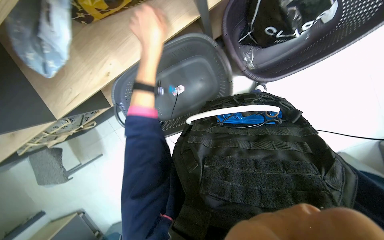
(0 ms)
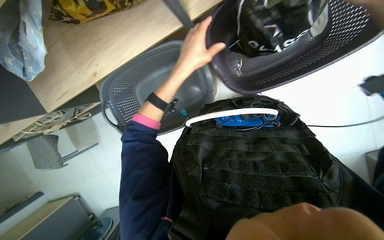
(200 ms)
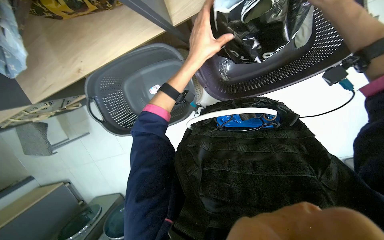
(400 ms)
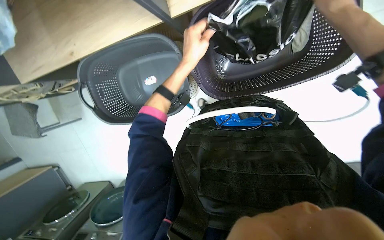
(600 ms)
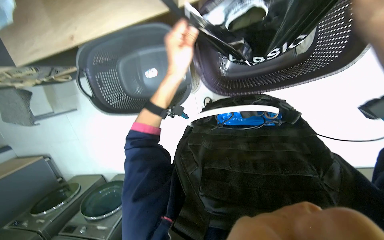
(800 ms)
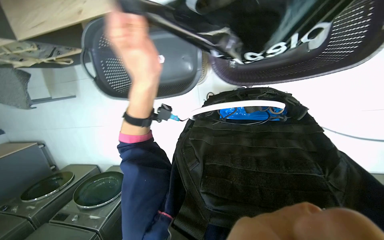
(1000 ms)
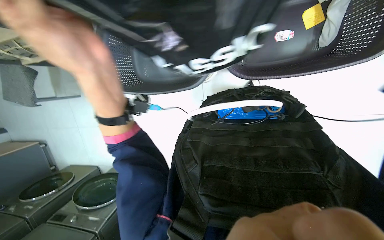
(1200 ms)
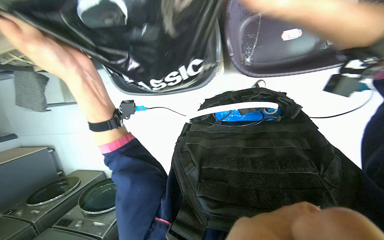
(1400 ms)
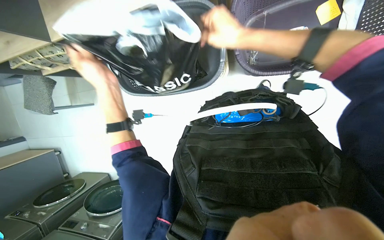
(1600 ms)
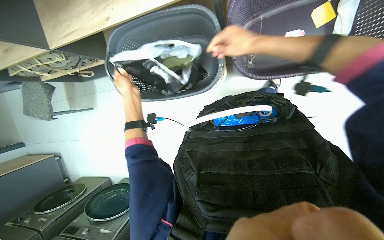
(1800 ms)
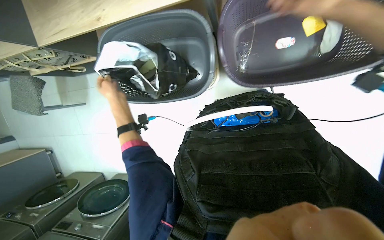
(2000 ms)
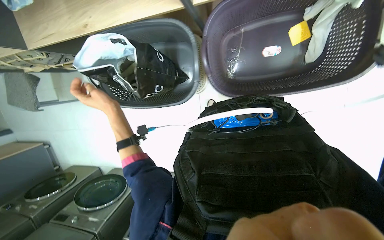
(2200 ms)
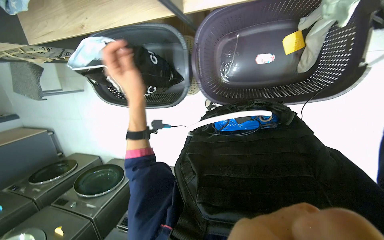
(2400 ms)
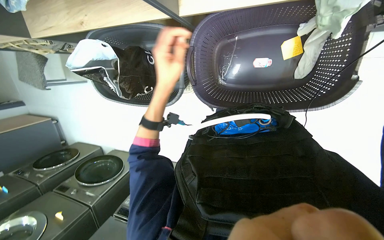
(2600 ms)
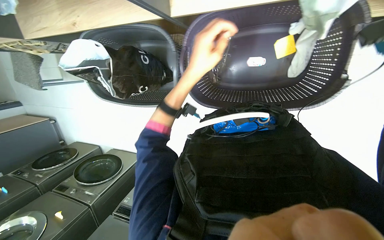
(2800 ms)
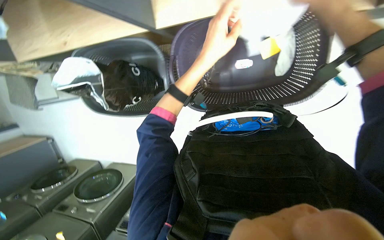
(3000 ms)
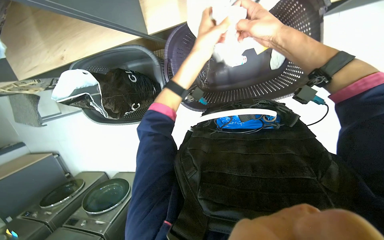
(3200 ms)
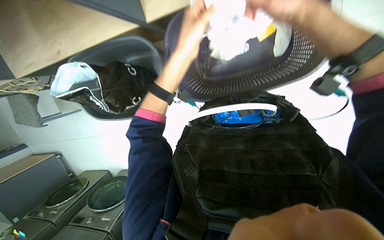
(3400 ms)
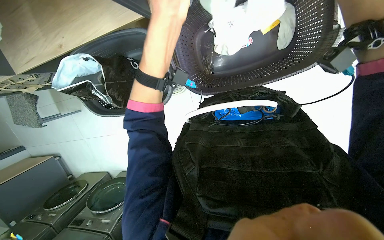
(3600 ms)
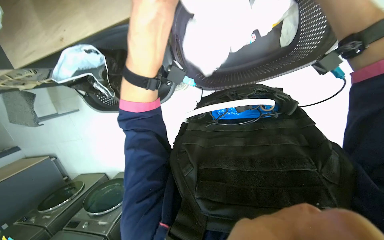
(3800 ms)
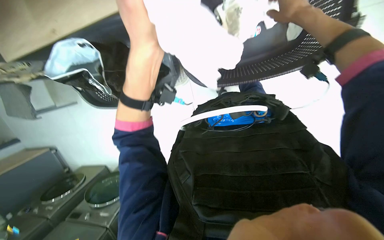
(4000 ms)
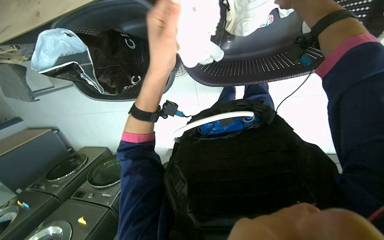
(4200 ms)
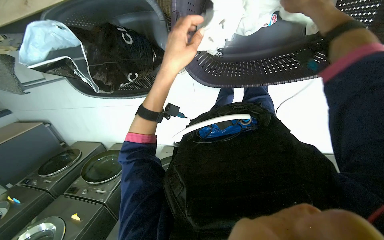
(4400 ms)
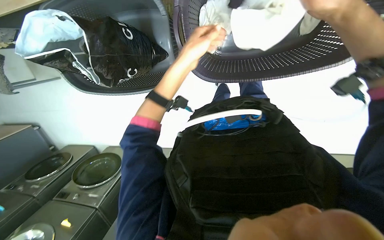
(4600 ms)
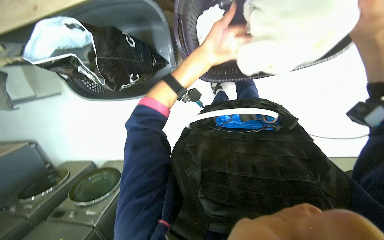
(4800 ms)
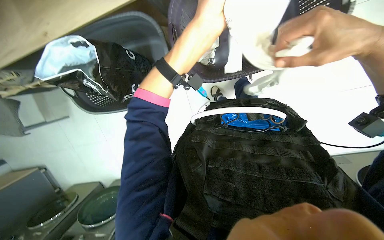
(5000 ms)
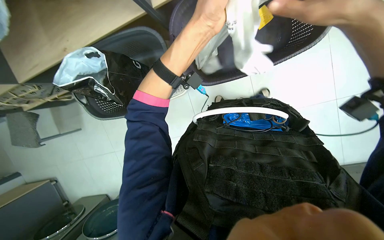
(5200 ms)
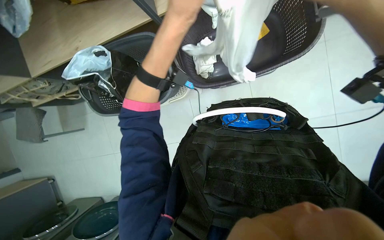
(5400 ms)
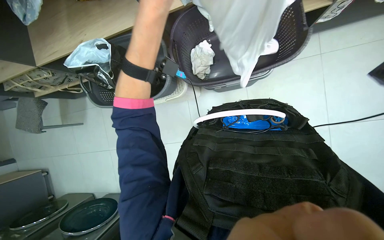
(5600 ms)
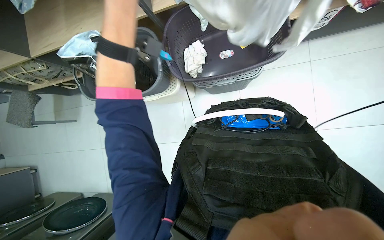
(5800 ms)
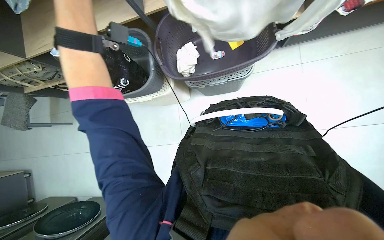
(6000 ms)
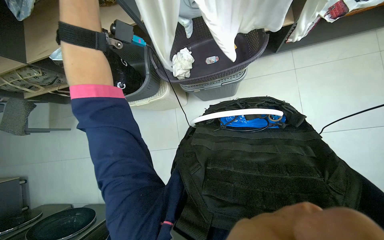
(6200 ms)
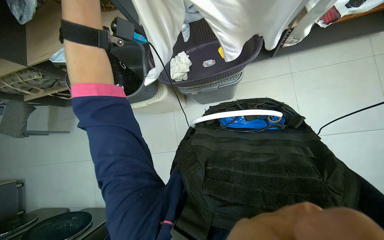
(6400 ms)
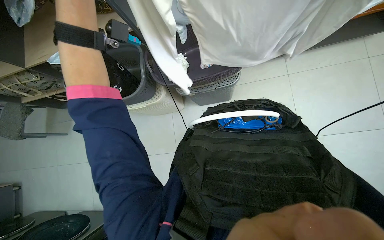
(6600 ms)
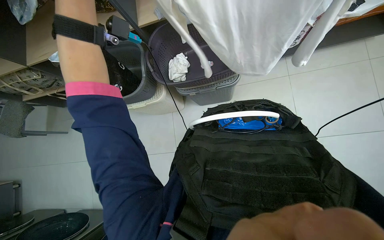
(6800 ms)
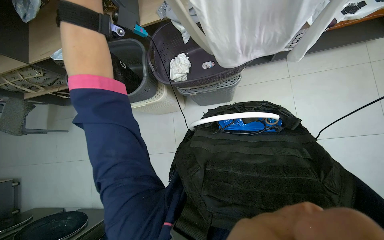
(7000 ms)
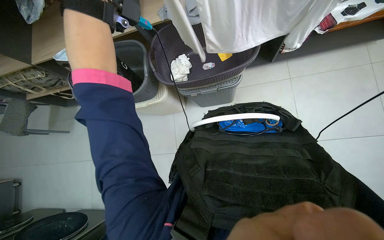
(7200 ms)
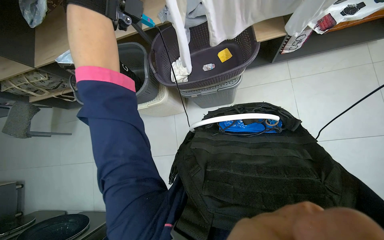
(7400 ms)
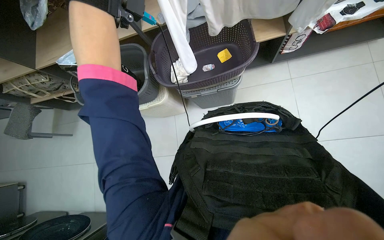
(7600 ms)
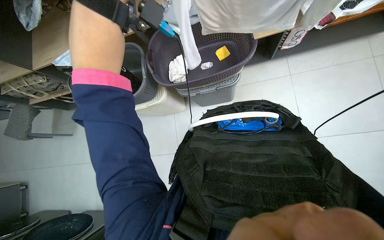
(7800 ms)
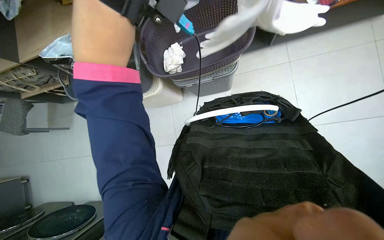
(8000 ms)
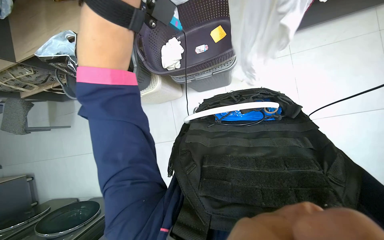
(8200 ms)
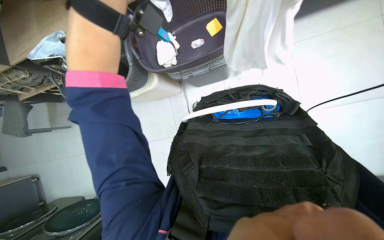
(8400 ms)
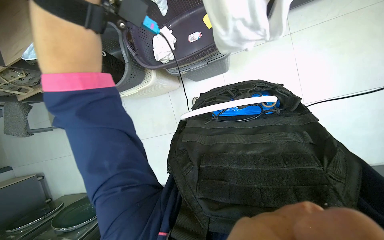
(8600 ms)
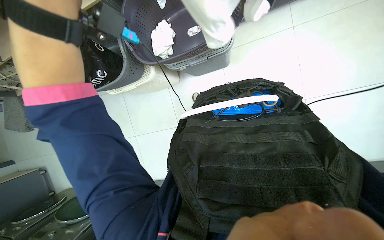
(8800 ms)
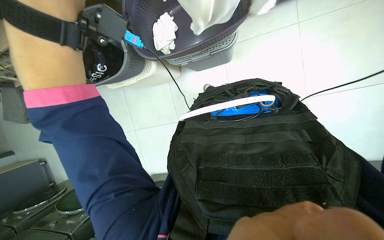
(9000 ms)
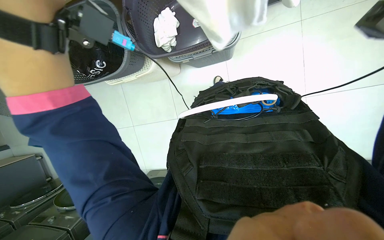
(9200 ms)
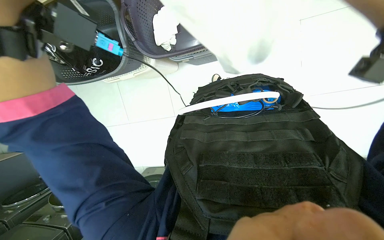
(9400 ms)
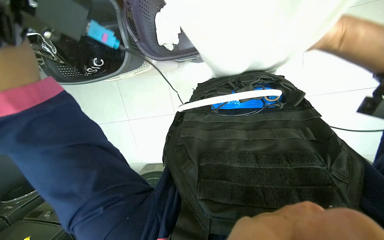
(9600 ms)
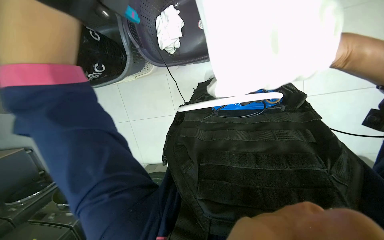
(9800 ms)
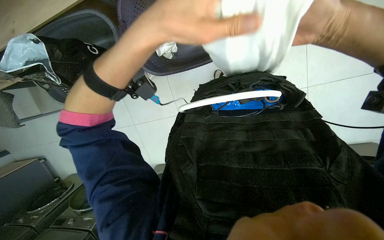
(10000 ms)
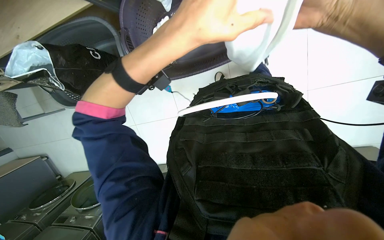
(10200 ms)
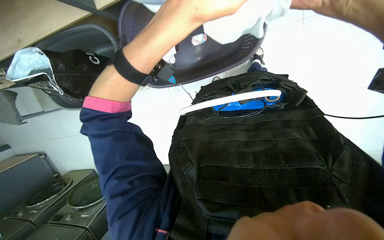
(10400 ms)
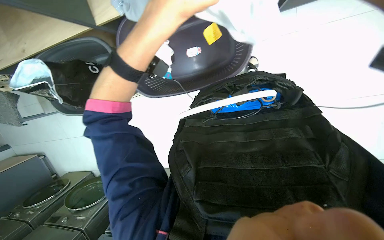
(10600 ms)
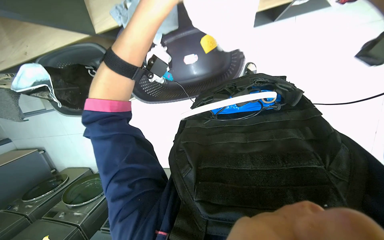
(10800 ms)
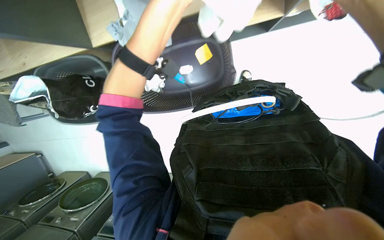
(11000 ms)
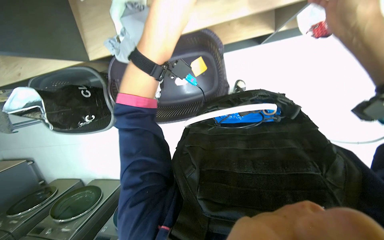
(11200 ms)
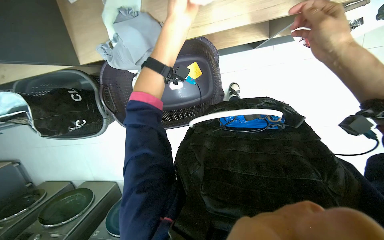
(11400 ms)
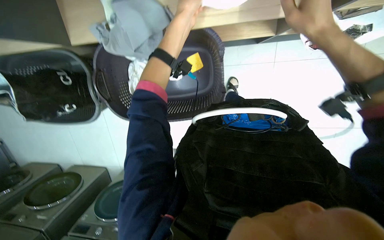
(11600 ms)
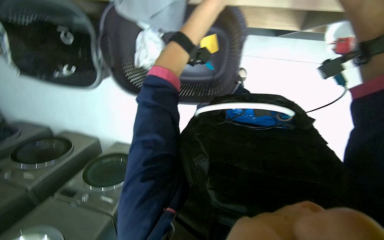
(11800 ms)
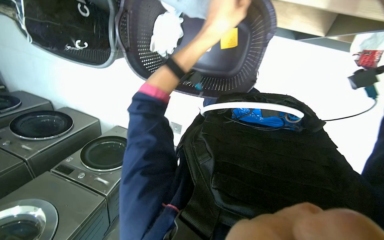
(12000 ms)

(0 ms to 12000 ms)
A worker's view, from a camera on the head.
Job: managing laundry.
The whole recording: Sorting and placing clothes into baskets. The worker sorts and places clothes from one basket into another.
0 ms - 1600 ms: The left hand moves nearer and farther over roughly 30 cm, changing direction 2 times.
1600 ms - 3000 ms: The left hand travels to the right and up the picture by about 50 cm.
3000 ms - 4400 ms: The left hand moves to the left and down the picture, about 15 cm, and reaches approximately 10 cm nearer to the camera, then returns.
4400 ms - 6000 ms: The view tilts about 25 degrees upward.
10400 ms - 12000 ms: Everything in view rotates roughly 30 degrees clockwise.

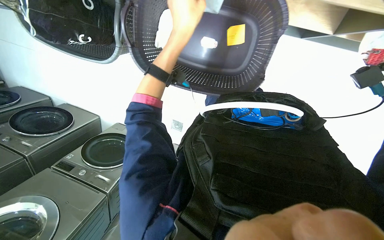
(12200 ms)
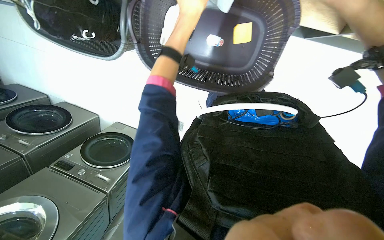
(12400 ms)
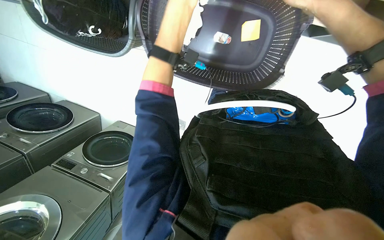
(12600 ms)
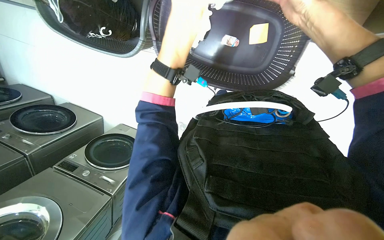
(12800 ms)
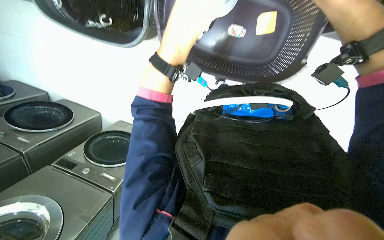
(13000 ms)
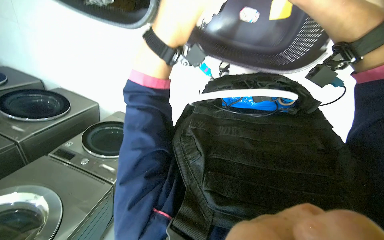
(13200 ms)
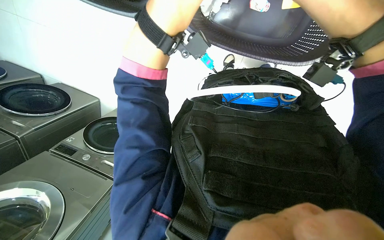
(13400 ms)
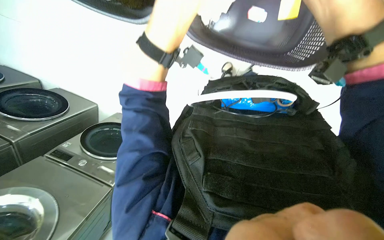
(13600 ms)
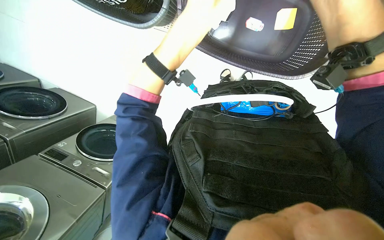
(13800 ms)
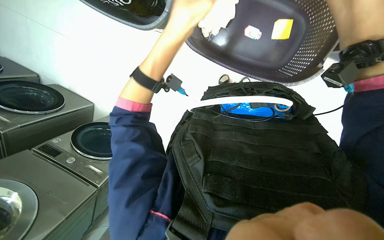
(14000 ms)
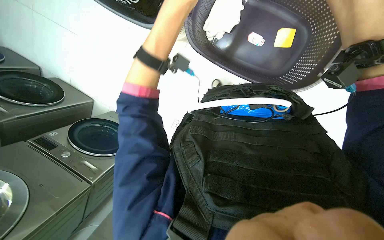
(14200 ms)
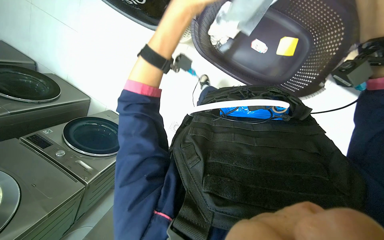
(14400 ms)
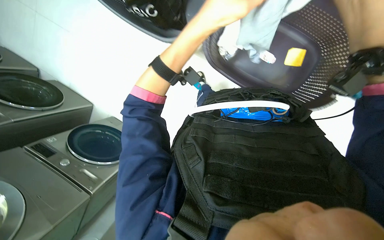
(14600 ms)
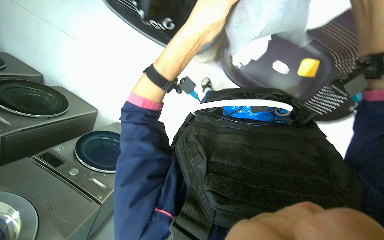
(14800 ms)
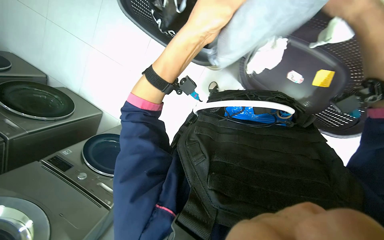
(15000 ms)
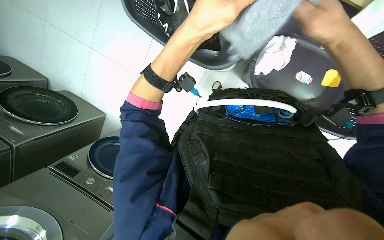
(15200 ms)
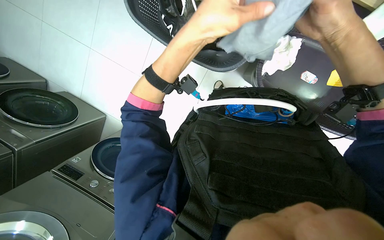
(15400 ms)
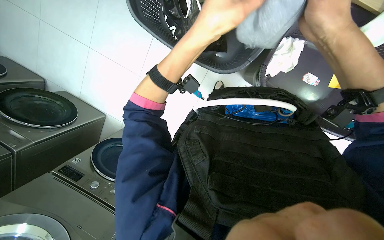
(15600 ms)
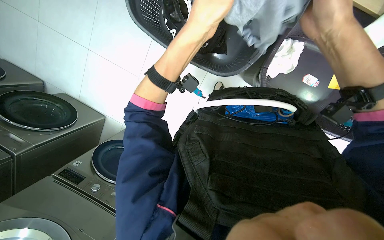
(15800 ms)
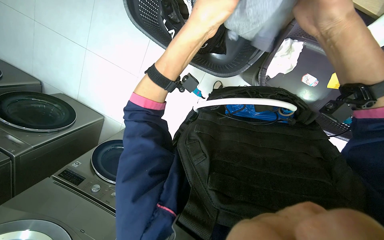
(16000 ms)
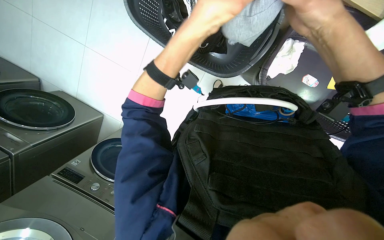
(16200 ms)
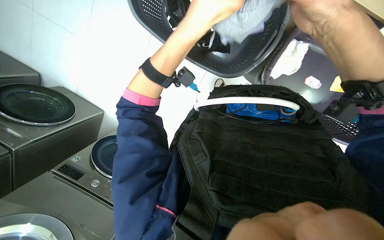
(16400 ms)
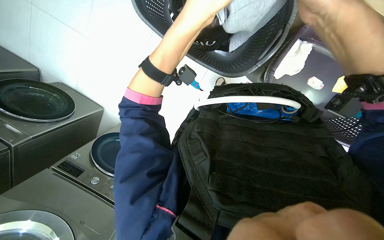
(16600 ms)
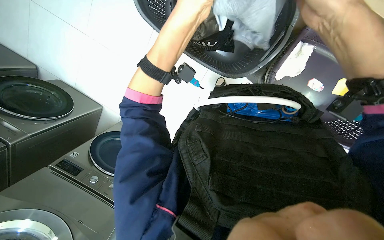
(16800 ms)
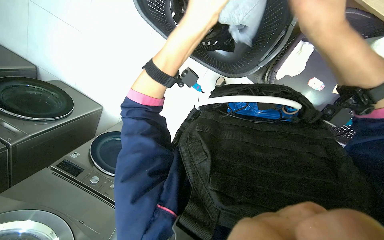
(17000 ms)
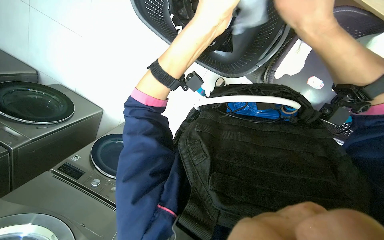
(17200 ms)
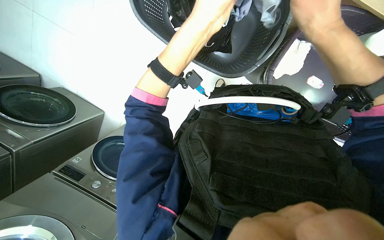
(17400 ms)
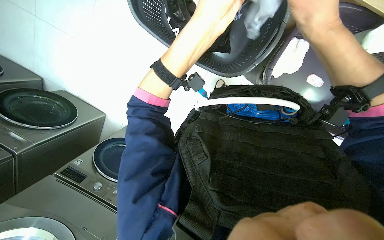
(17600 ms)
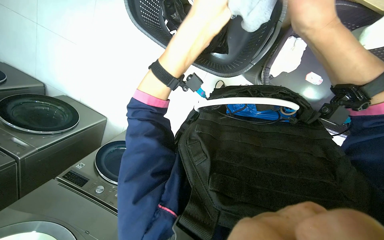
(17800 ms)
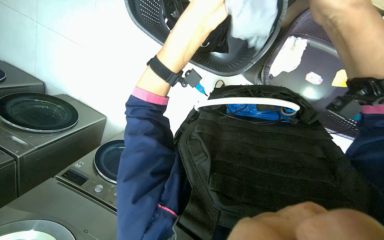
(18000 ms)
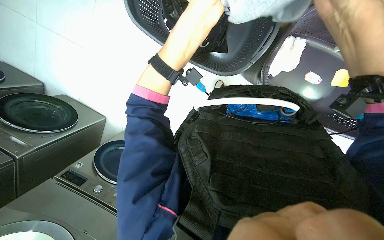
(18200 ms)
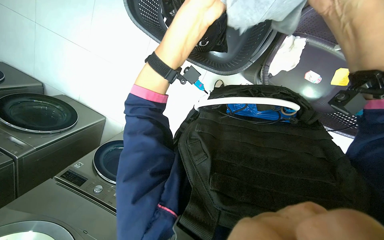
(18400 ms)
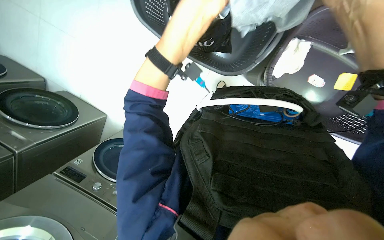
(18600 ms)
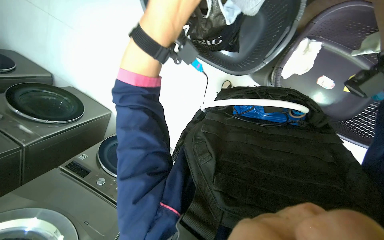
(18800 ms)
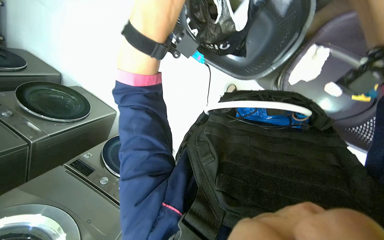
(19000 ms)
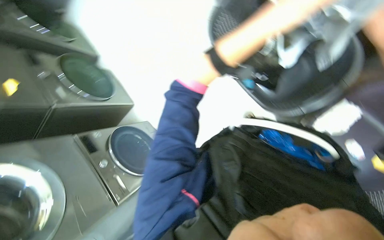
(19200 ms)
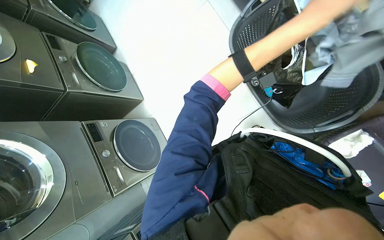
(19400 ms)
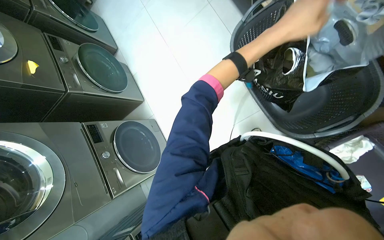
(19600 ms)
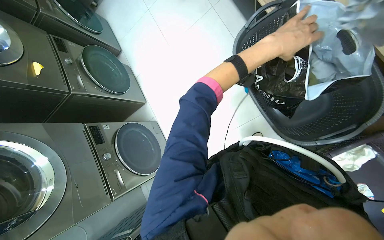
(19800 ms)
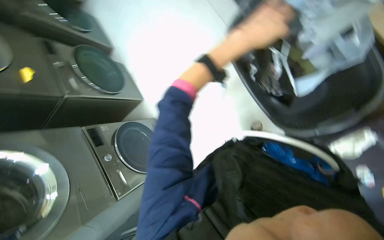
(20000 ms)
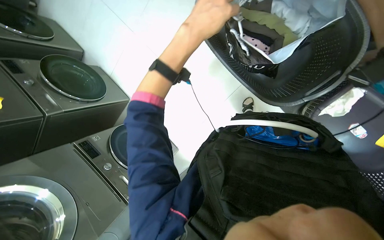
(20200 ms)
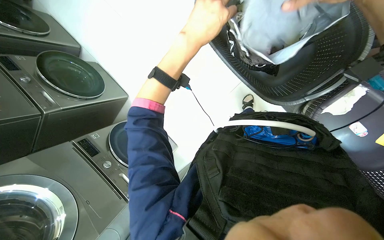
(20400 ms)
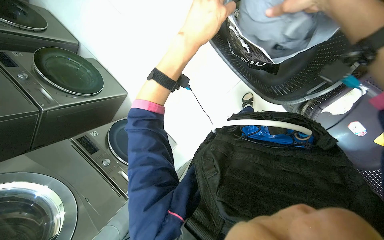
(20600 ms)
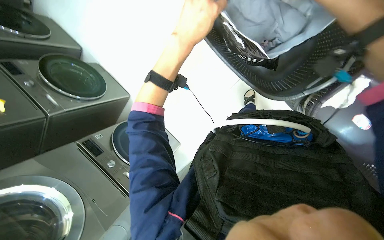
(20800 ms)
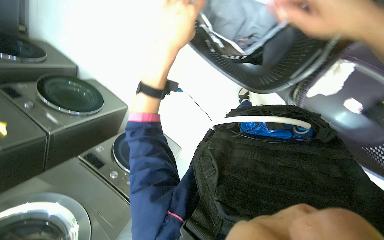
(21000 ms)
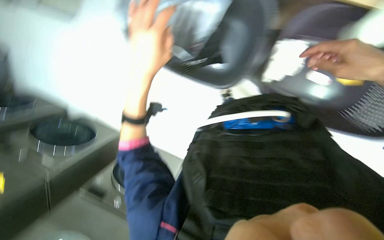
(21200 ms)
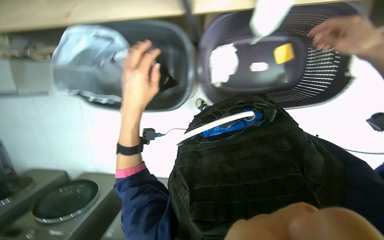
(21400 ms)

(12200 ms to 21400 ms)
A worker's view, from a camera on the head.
Job: managing laundry.
The whole recording: Sorting and placing clothes into baskets. The worker sorts and places clothes from one basket into another.
12200 ms - 13800 ms: The left hand shifts about 10 cm down the picture.
15200 ms - 16800 ms: The right hand travels to the left by approximately 15 cm. Meanwhile the left hand travels up the picture and farther from the camera by some 15 cm.
19800 ms - 21400 ms: The scene turns some 55 degrees counterclockwise in the picture.
